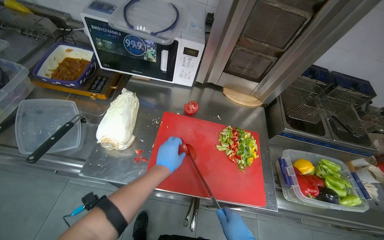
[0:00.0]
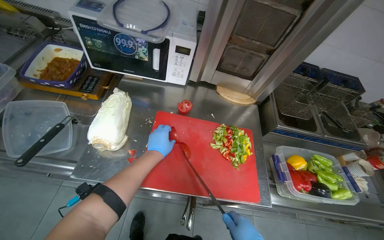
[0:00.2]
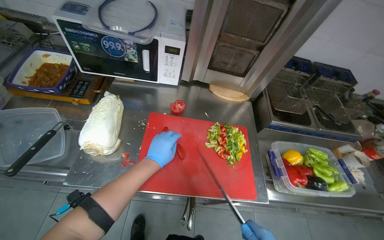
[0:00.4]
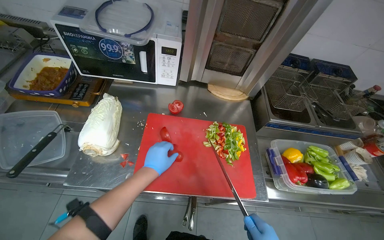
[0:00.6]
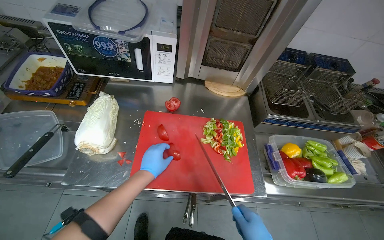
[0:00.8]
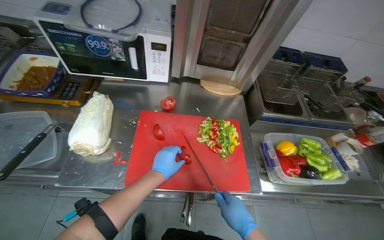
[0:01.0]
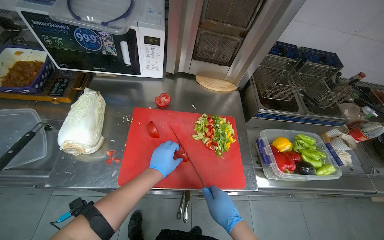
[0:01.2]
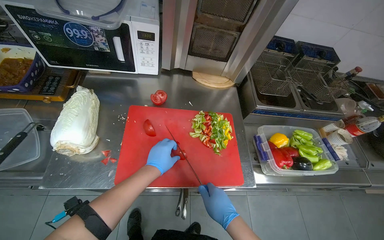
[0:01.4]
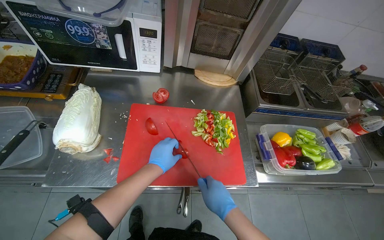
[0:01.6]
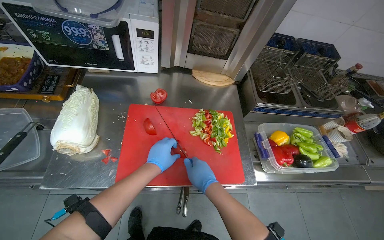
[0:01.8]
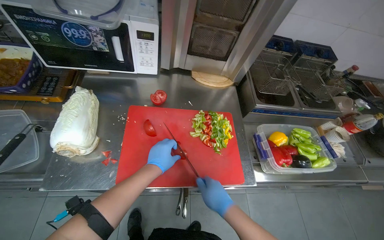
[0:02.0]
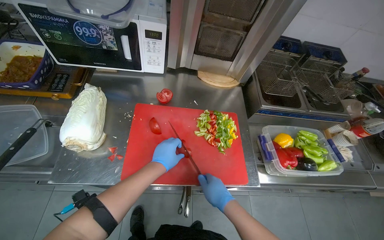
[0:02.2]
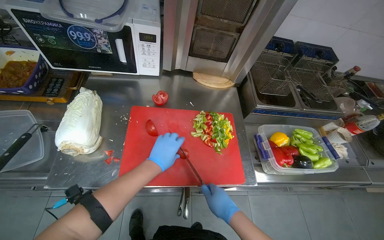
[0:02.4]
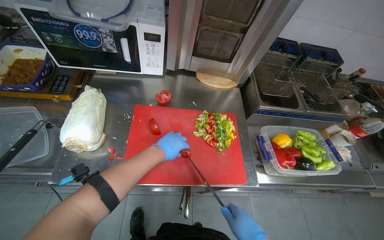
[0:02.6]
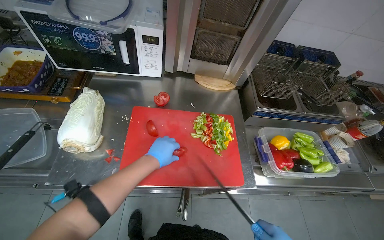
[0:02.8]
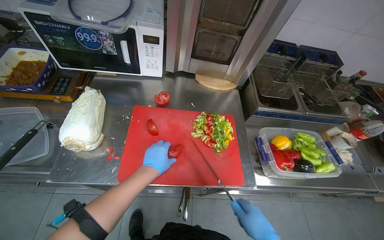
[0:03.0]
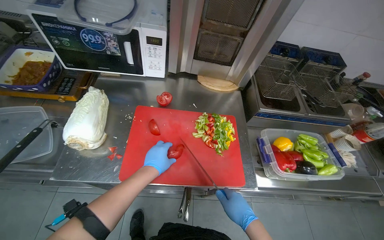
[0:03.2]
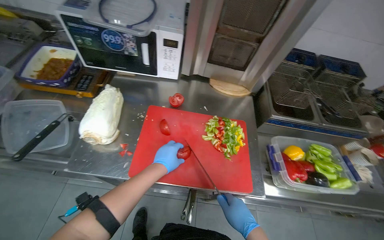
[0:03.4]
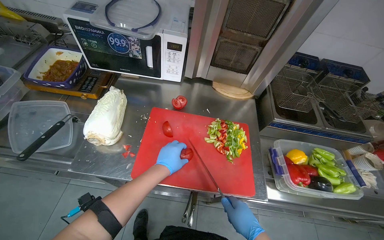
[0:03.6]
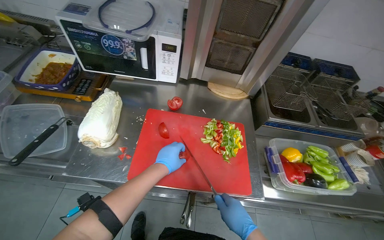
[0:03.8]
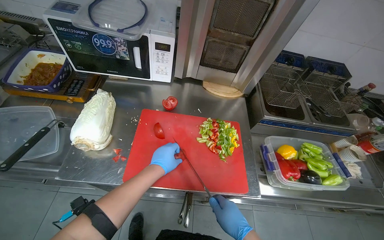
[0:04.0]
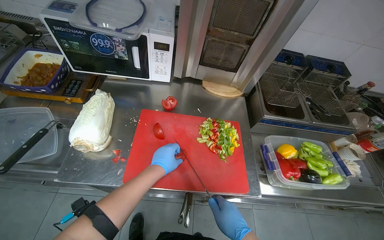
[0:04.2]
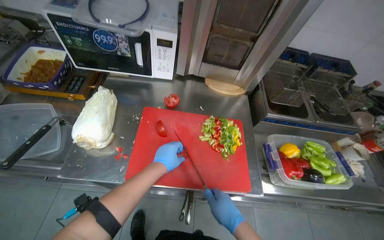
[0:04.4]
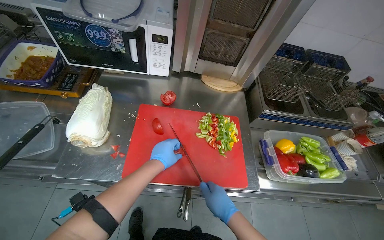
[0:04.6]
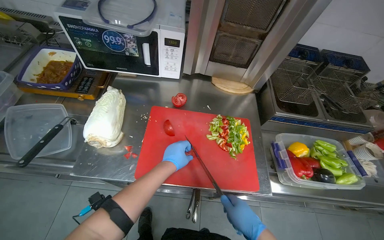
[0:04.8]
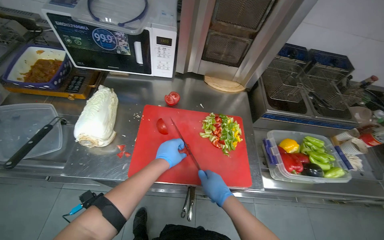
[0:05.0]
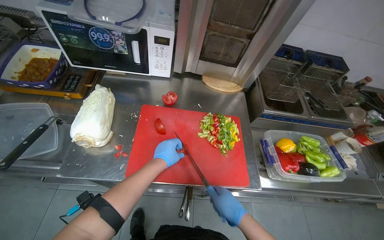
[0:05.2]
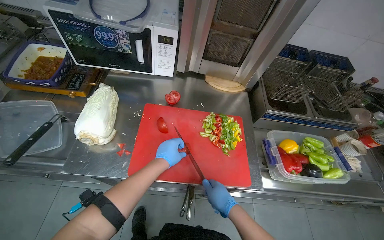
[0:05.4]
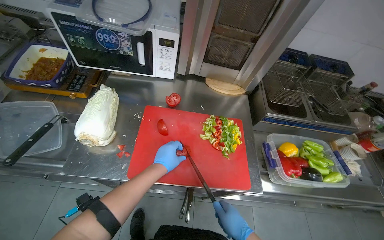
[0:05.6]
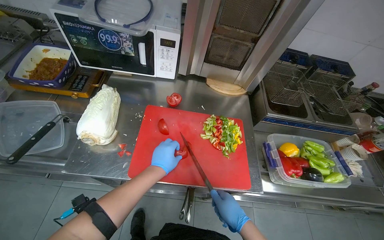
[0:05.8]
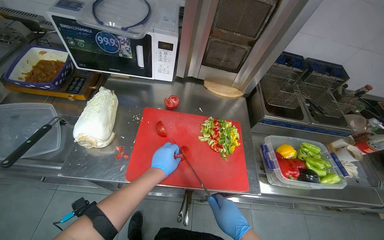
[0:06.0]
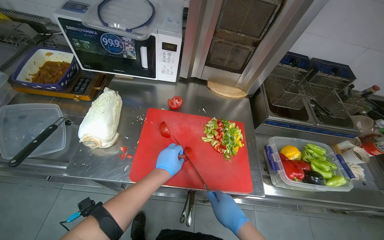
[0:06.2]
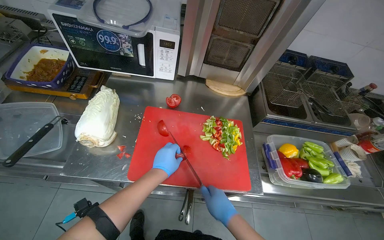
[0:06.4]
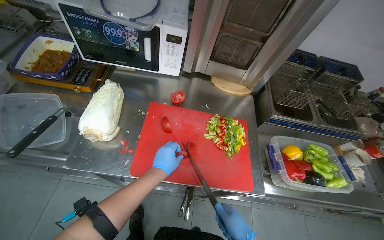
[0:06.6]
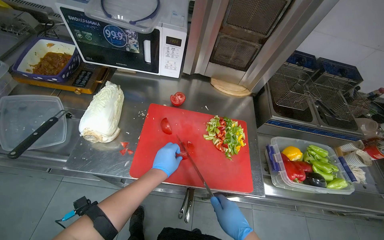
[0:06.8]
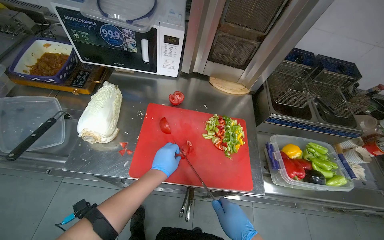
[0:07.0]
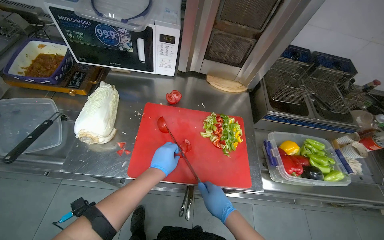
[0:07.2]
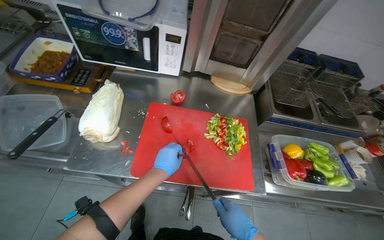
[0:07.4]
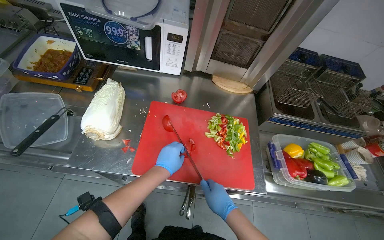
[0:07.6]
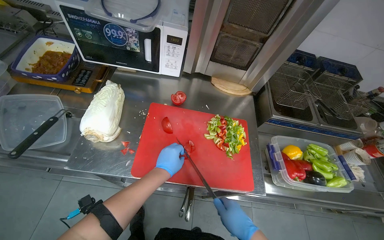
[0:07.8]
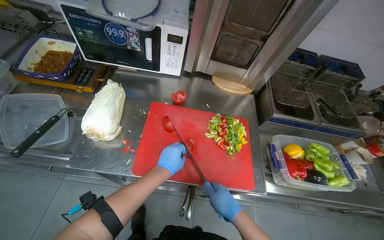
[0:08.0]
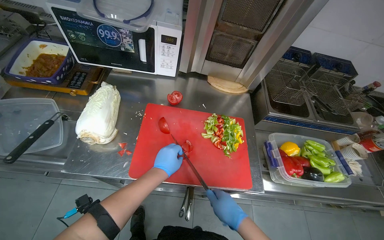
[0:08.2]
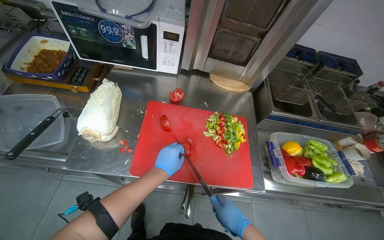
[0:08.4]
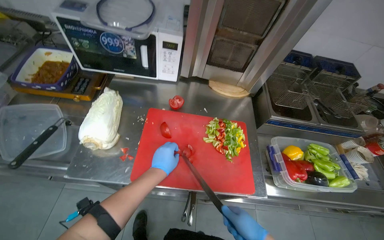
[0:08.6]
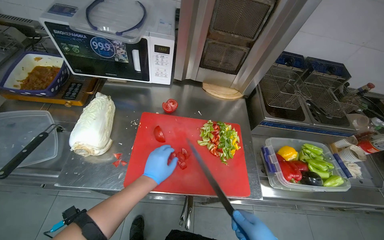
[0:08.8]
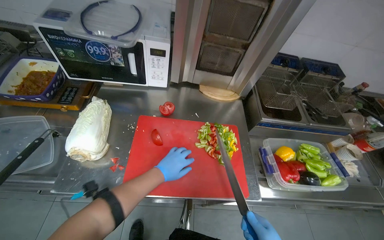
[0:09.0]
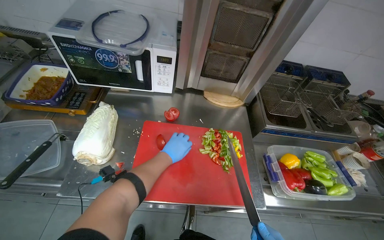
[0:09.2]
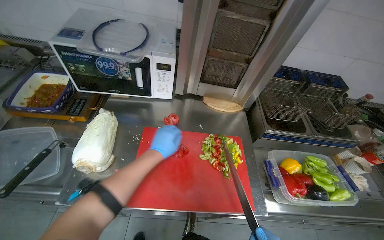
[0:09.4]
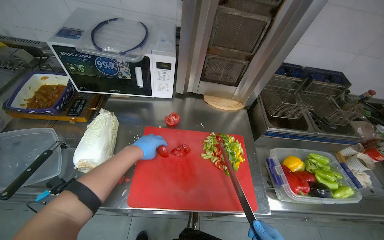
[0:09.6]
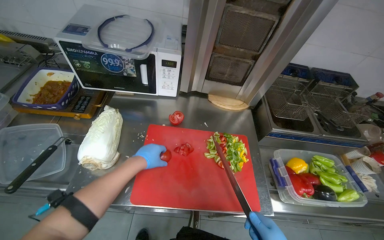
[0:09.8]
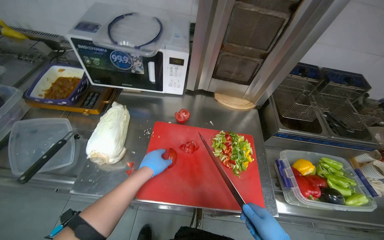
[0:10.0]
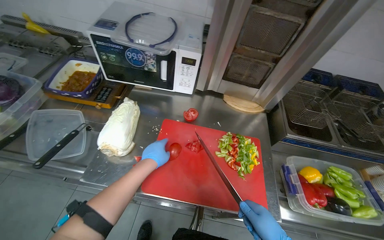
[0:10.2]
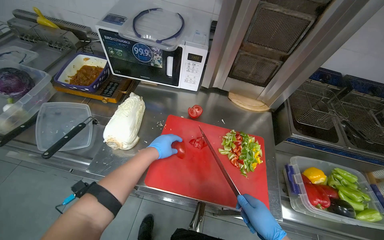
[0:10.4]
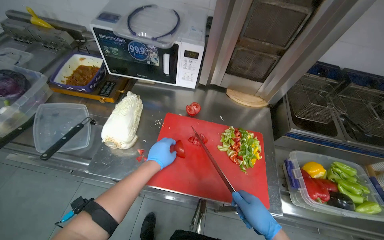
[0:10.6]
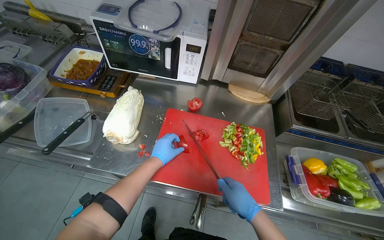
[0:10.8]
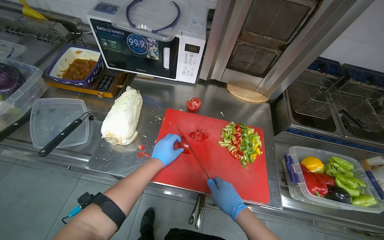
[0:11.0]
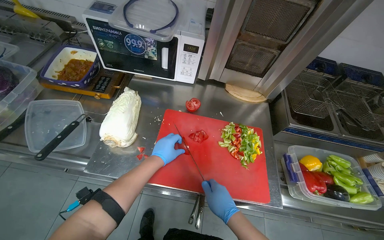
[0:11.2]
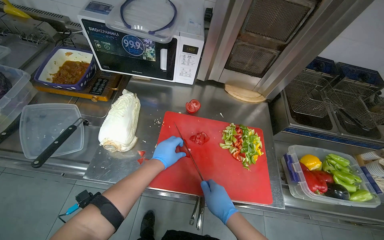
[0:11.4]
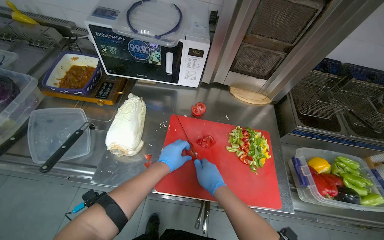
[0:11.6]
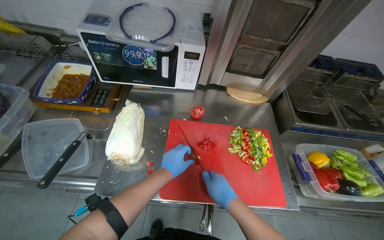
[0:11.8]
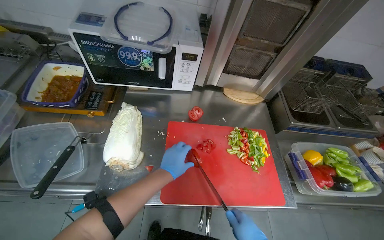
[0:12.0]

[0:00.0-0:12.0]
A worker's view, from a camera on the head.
Job: preparing food.
The whole recording: Chopping vegetables on cutting board. The worker chops various vegetables including tomatoes, peppers, and garlic on a red cutting board.
0:04.4 to 0:07.6: The hands stay close to where they were, moving slightly.

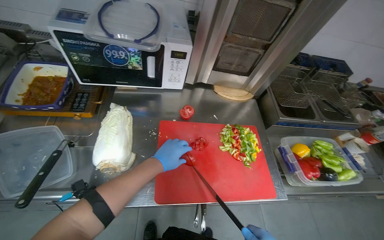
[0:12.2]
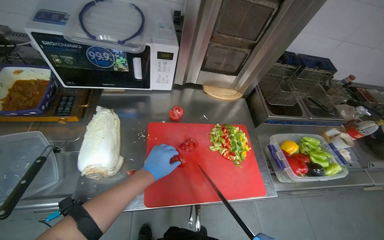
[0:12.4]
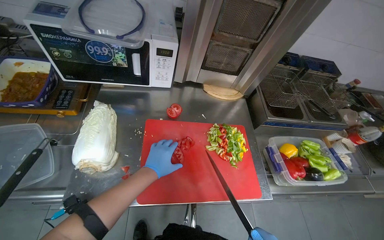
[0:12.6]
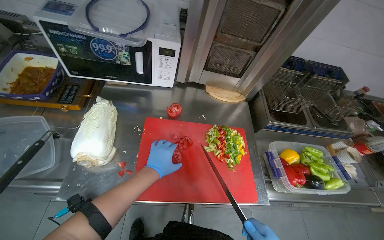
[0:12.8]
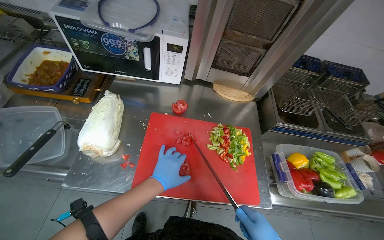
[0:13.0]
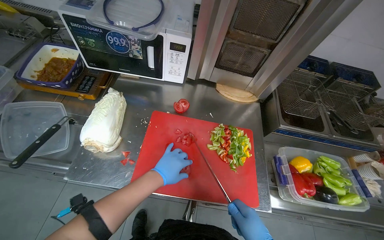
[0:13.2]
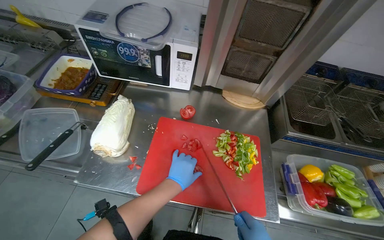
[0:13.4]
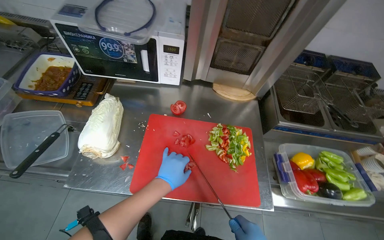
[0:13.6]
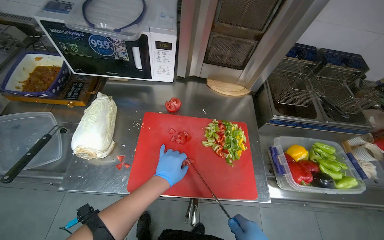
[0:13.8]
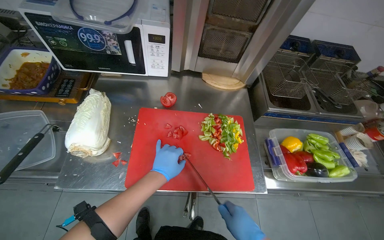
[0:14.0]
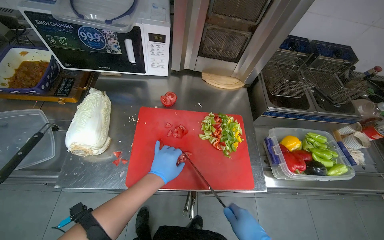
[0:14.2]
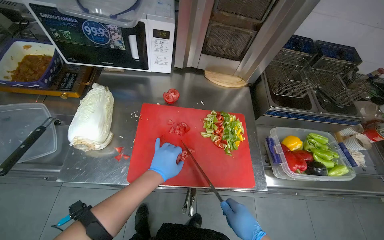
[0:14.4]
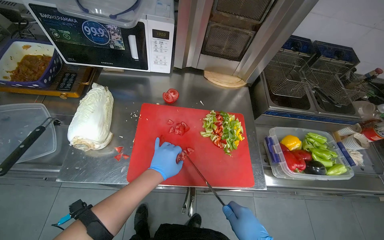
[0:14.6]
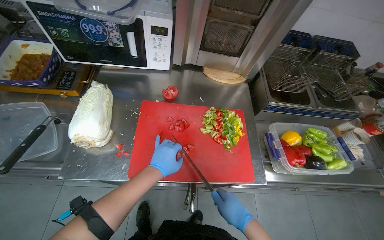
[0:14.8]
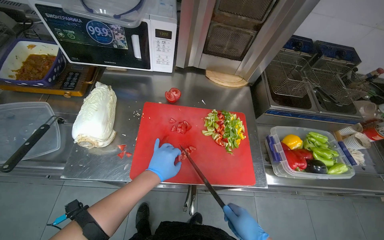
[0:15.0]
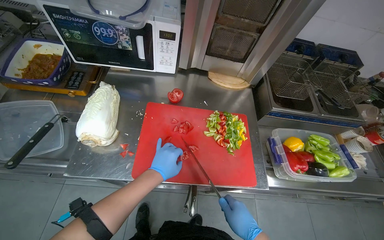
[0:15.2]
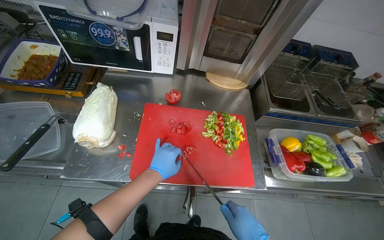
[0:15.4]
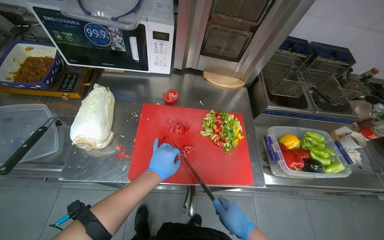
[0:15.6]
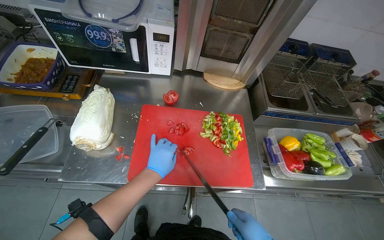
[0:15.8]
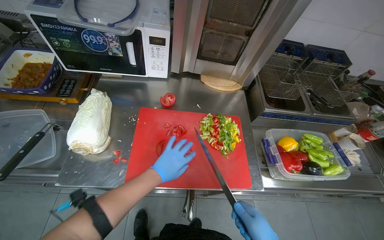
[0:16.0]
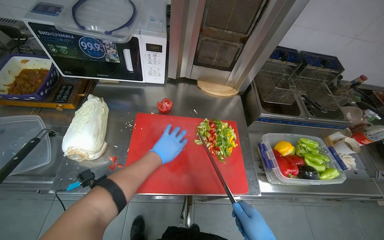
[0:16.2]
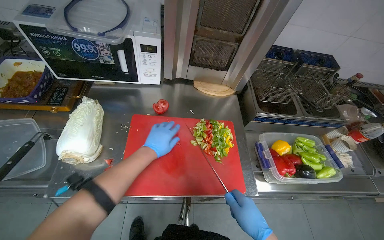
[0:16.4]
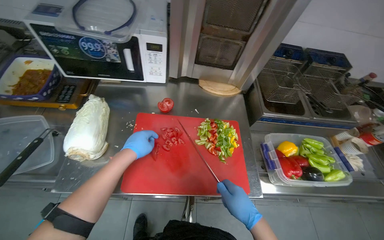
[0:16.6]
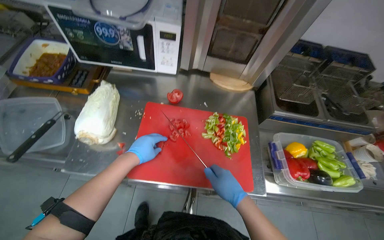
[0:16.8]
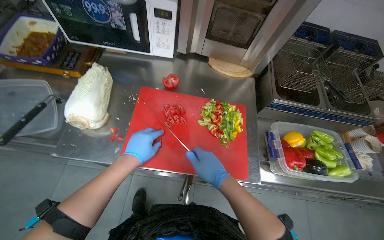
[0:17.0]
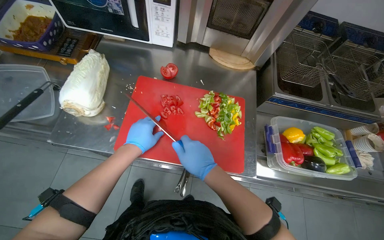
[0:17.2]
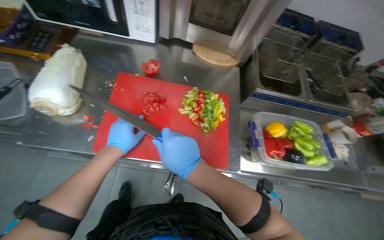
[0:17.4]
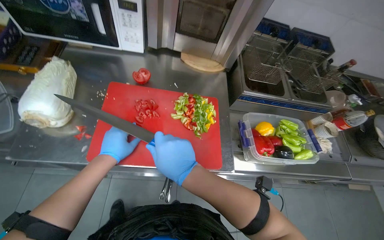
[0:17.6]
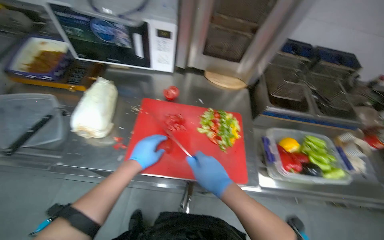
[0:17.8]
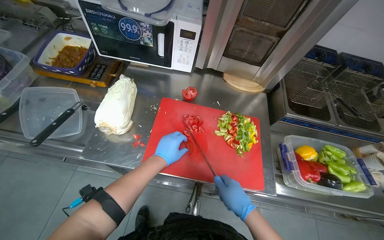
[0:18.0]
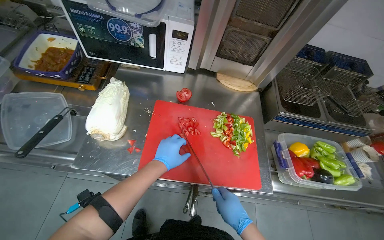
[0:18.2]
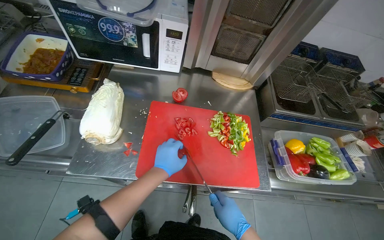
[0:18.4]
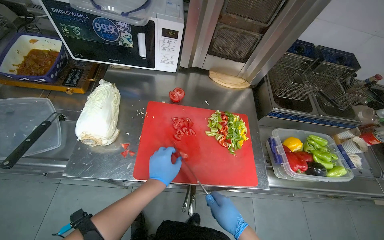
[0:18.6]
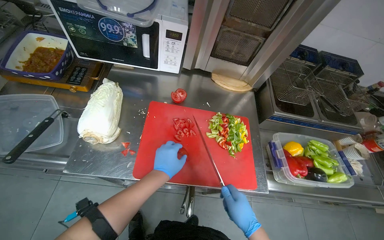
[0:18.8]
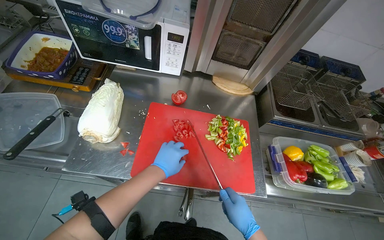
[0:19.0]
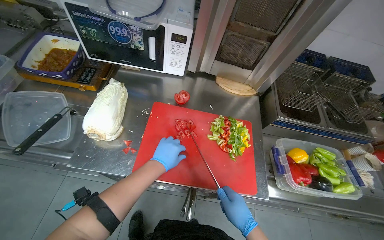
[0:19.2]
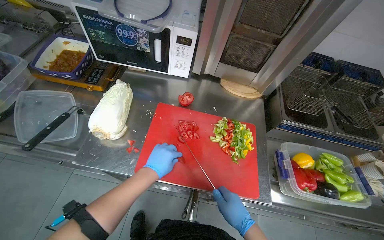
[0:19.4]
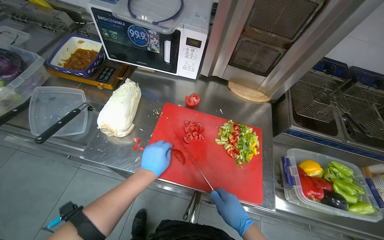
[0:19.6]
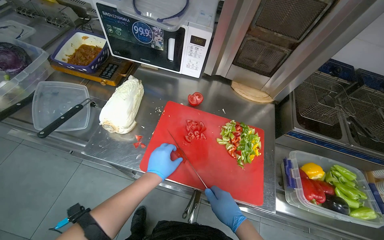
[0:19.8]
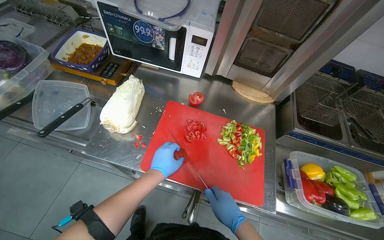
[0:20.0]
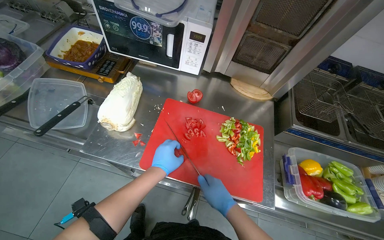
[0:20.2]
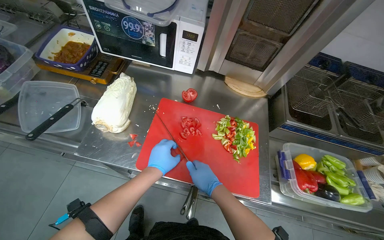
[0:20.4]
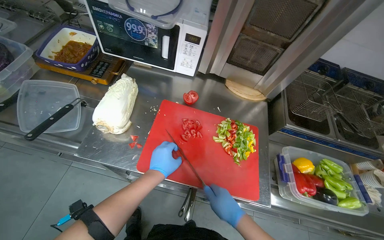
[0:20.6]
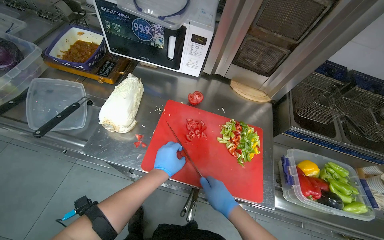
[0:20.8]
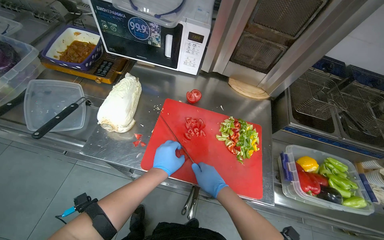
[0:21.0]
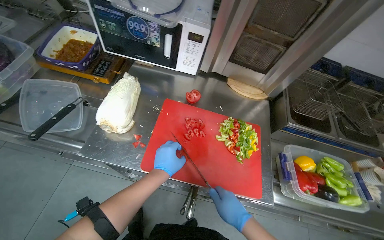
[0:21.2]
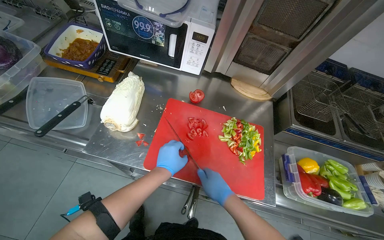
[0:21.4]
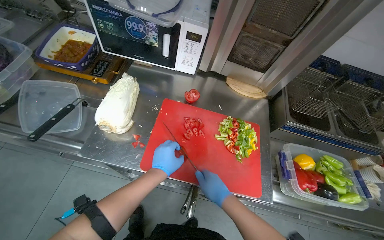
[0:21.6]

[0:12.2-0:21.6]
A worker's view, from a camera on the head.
Job: preparing food.
The whole recording: Chopping vegetables on cutting board. The worker chops various vegetables including tomatoes, peppers, and garlic on a red cutting board.
0:17.0 to 0:18.4: The right hand is displaced down the picture by some 10 cm.
0:18.4 to 0:20.0: The hands stay close to where they were, moving slightly.
0:20.0 to 0:21.6: The hands are busy where they are.
